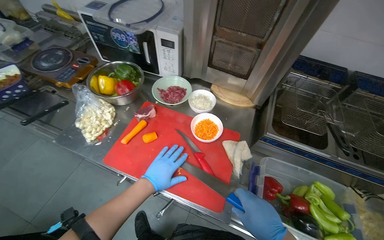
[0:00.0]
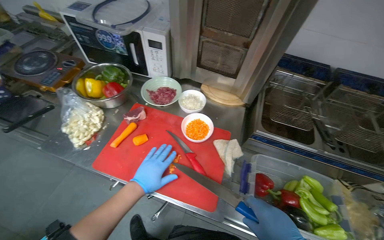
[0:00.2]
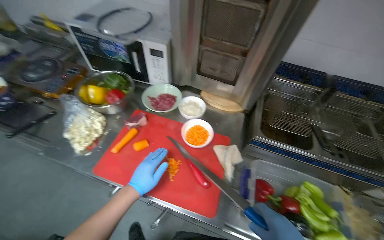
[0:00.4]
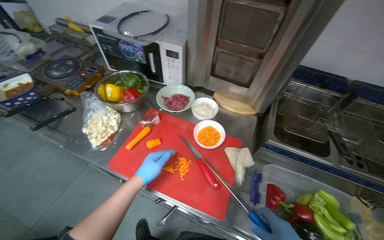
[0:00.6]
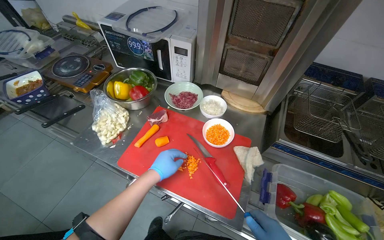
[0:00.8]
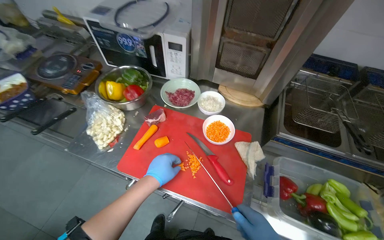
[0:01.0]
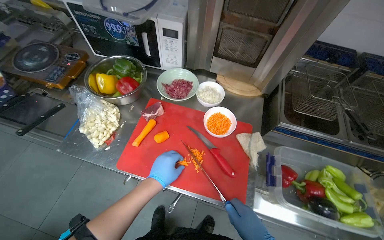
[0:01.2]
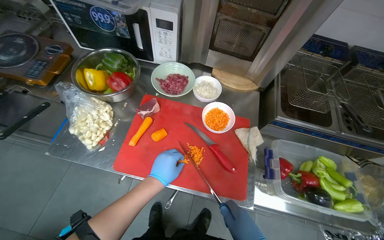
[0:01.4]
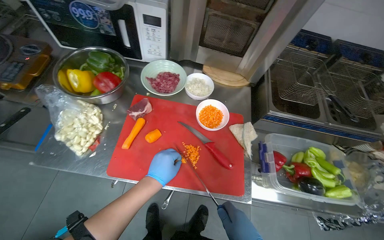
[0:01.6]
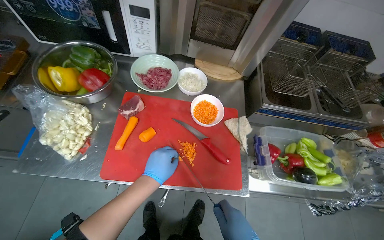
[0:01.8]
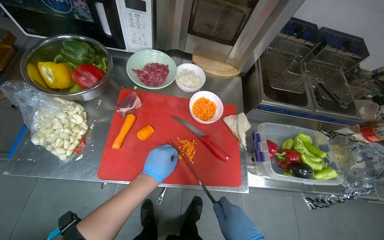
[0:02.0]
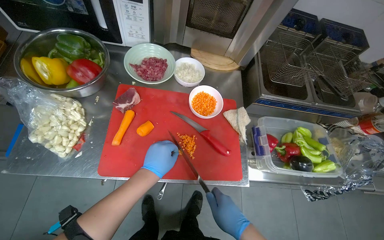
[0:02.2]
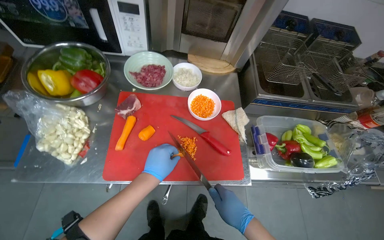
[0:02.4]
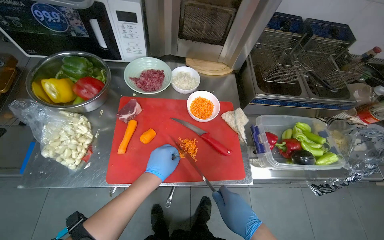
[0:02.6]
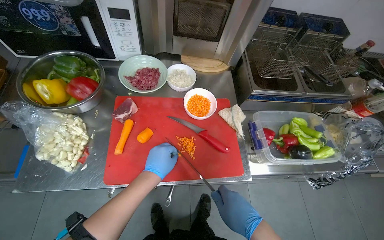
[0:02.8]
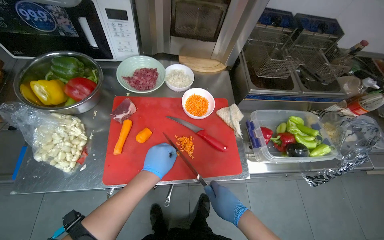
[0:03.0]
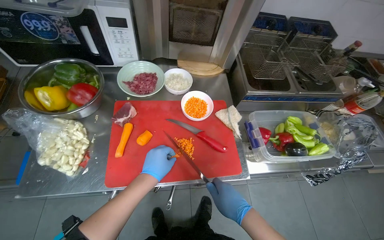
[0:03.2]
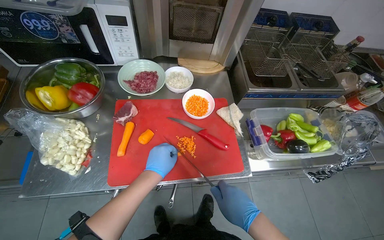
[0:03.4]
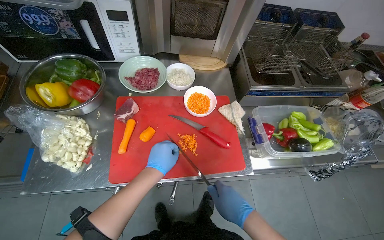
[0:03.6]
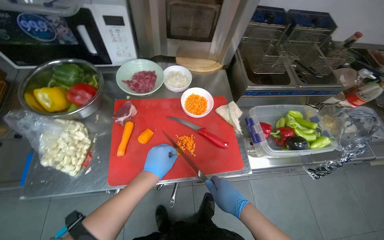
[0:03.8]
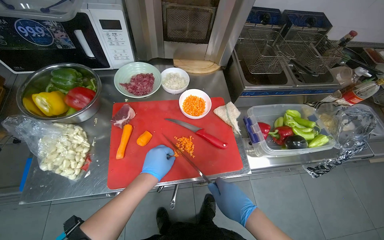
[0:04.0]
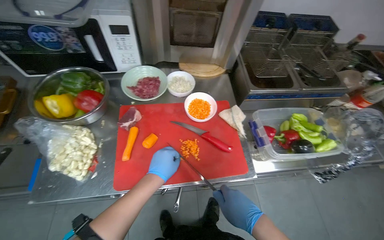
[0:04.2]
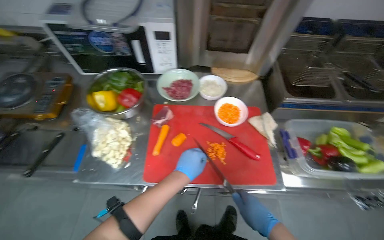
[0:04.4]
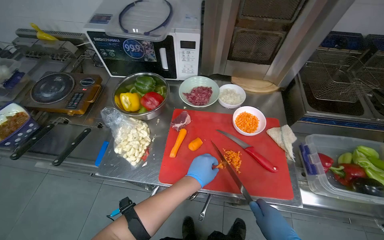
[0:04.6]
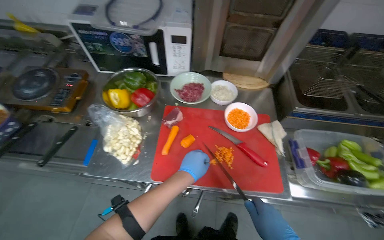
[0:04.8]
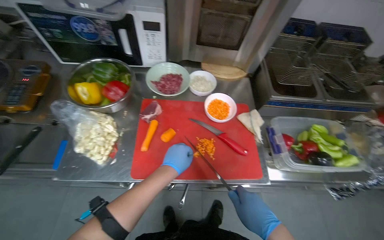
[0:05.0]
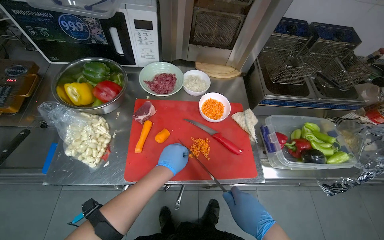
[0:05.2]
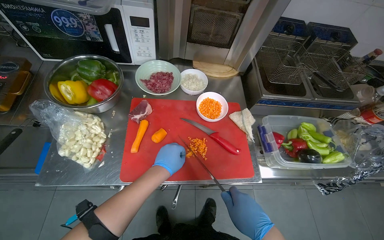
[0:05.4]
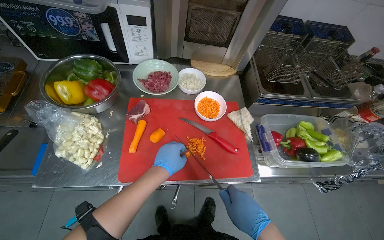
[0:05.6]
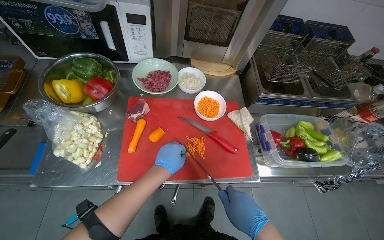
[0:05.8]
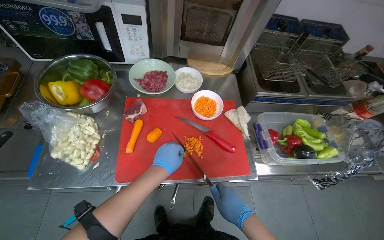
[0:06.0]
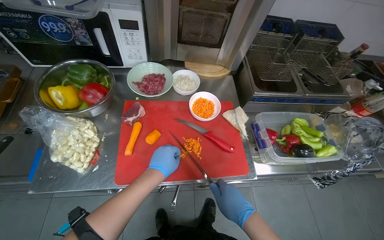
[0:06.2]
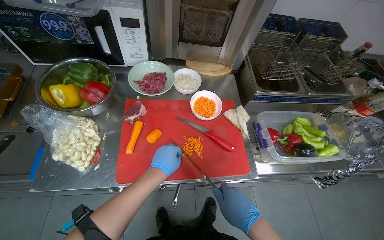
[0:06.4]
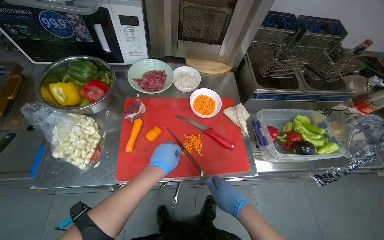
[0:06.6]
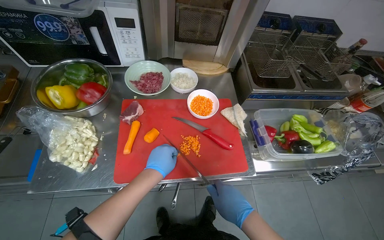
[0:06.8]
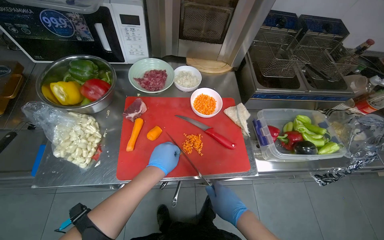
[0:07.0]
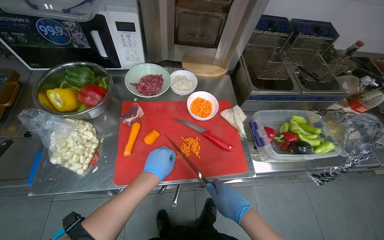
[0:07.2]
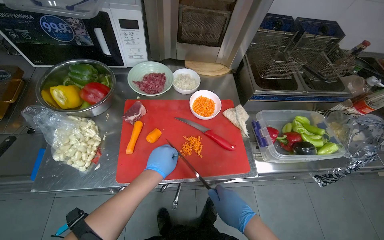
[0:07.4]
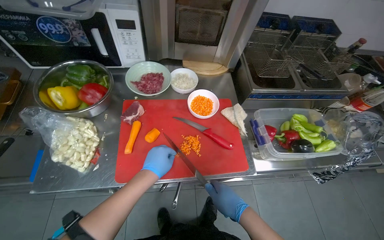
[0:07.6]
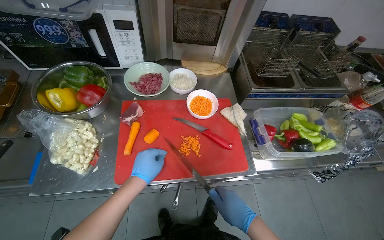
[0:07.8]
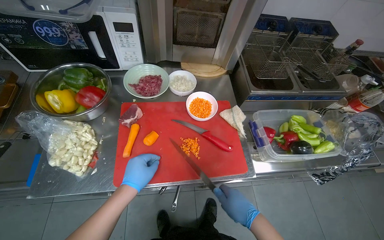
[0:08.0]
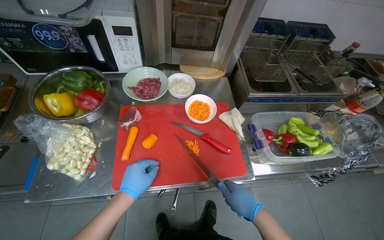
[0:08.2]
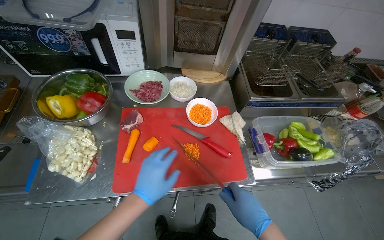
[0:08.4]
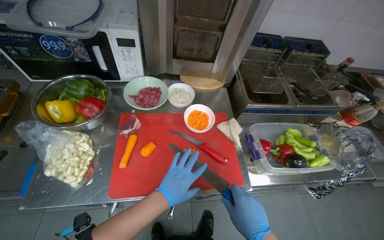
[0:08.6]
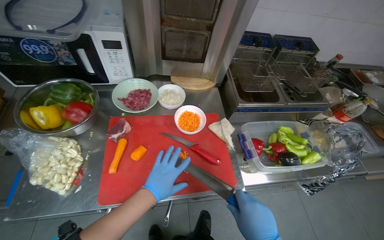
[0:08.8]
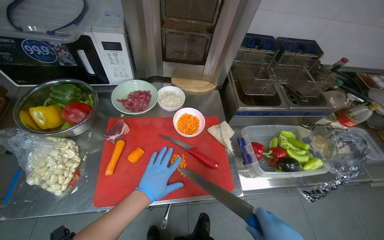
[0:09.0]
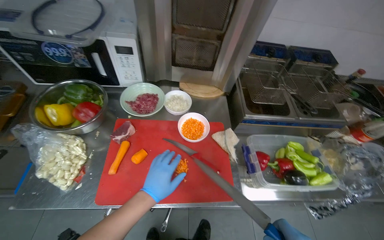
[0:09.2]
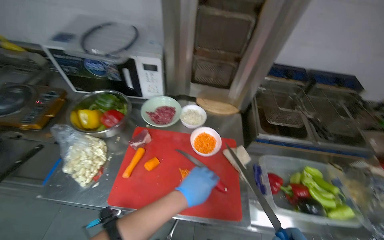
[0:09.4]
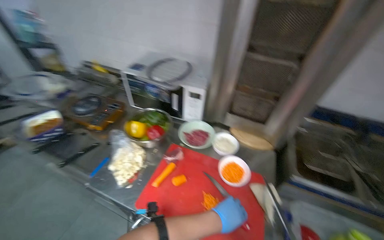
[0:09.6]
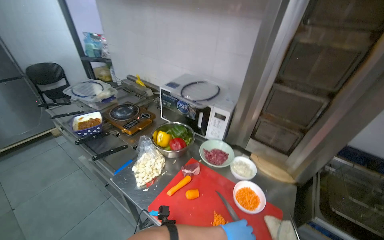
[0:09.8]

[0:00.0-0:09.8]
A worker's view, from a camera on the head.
Job: preparing food.
The whole recording: Chopping carrots into small pieces. The worker chops carrots into small pieces on a red cutting board and transfers them to a bowl.
0:02.8 to 0:04.2: The hands are busy where they are.
0:05.6 to 0:08.4: The hands make small movements and keep their place.
0:08.4 to 0:09.8: The wearer looks roughly 40 degrees further to the left. The camera pitches upward, by some 25 degrees.

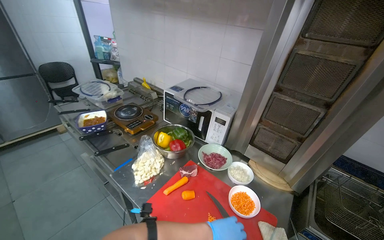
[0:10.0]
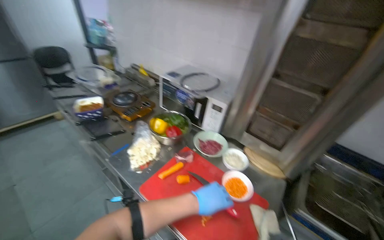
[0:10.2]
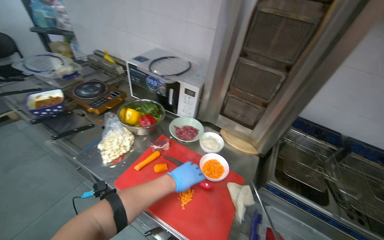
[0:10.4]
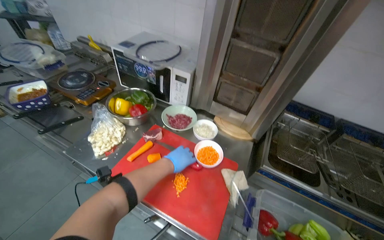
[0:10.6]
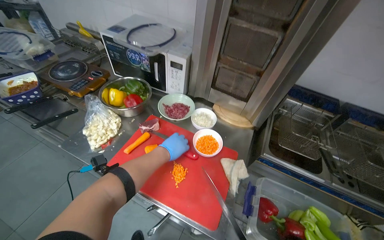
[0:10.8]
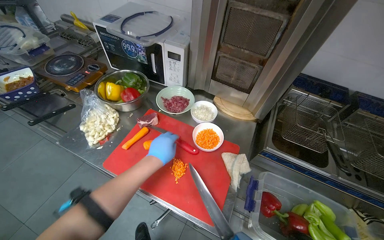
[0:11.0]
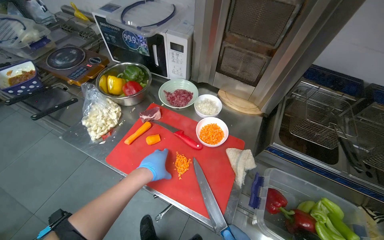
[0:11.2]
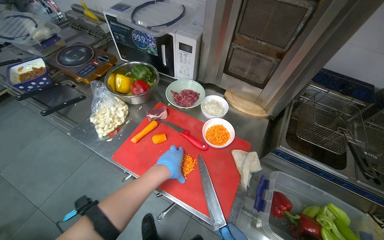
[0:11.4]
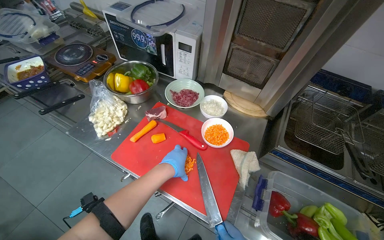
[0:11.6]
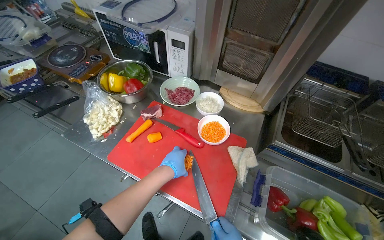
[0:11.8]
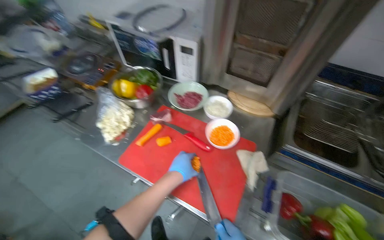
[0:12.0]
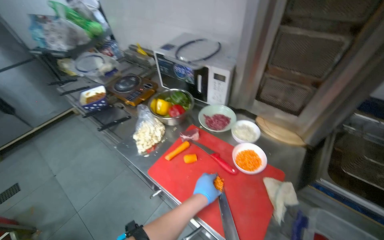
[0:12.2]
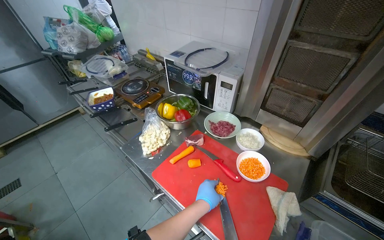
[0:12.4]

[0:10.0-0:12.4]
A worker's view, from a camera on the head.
Job: preparing food.
The whole recording: Chopping carrots into small pieces. The worker chops carrots into small pieces on a red cutting board and transfers them to a bowl.
0:10.0 to 0:11.2: The view tilts roughly 25 degrees downward.

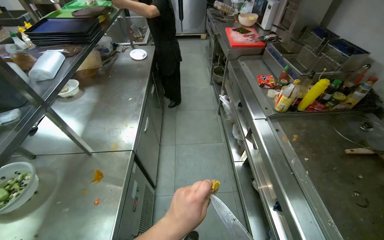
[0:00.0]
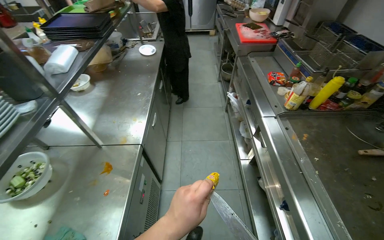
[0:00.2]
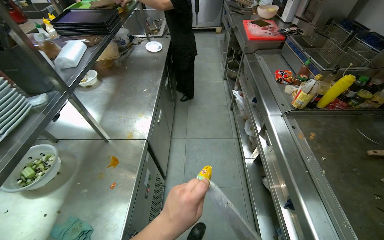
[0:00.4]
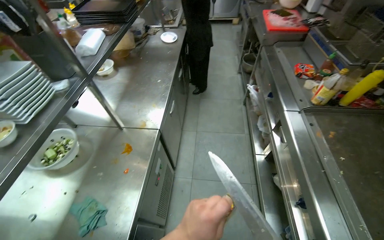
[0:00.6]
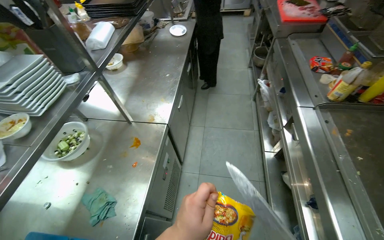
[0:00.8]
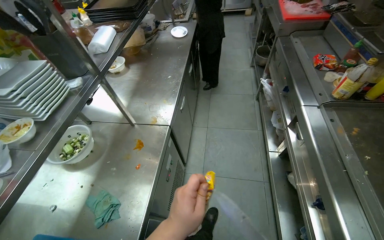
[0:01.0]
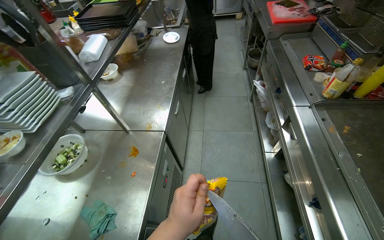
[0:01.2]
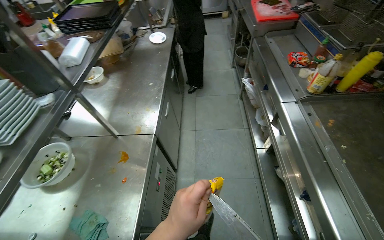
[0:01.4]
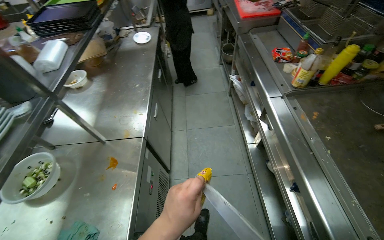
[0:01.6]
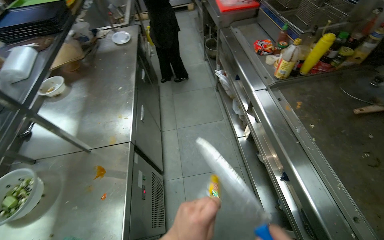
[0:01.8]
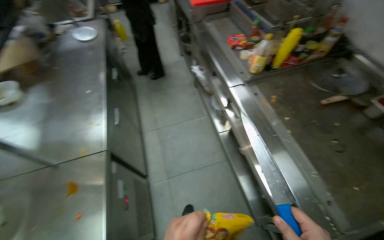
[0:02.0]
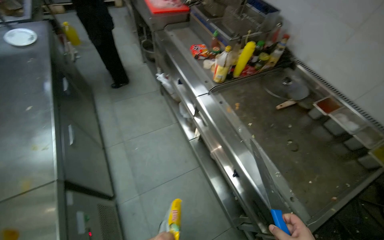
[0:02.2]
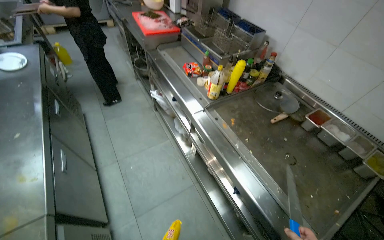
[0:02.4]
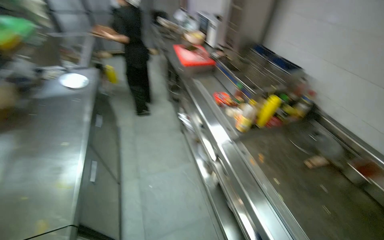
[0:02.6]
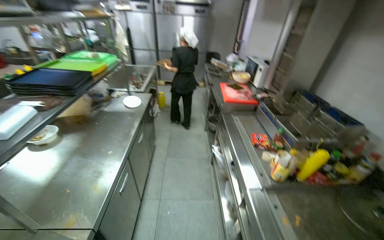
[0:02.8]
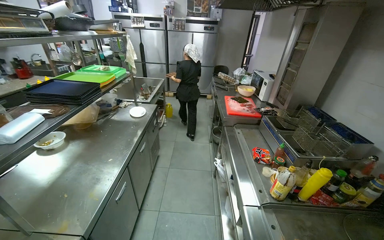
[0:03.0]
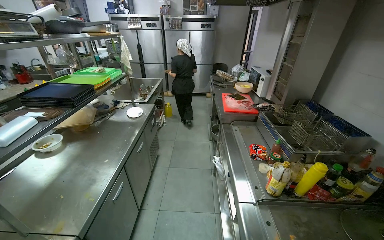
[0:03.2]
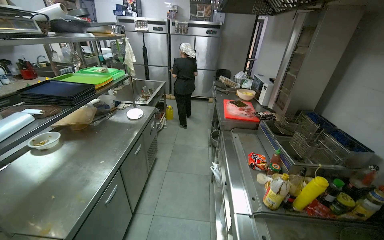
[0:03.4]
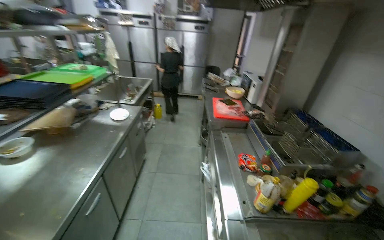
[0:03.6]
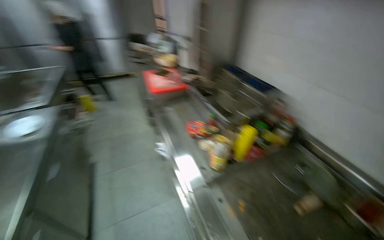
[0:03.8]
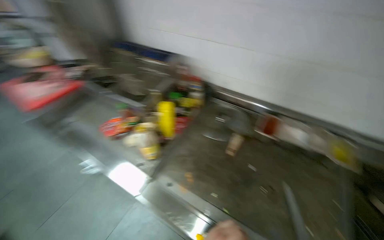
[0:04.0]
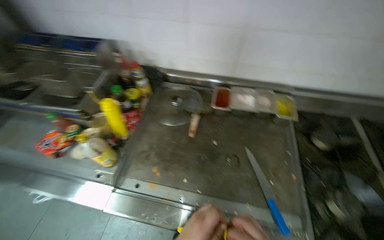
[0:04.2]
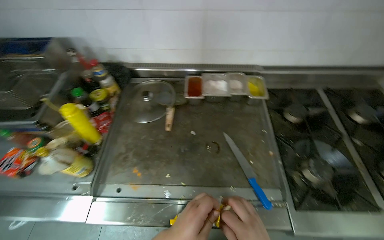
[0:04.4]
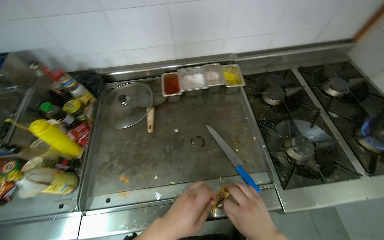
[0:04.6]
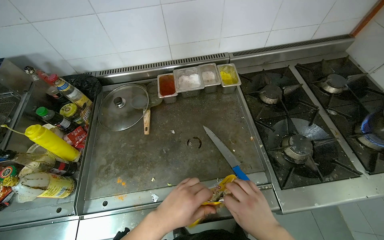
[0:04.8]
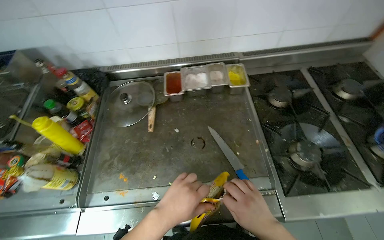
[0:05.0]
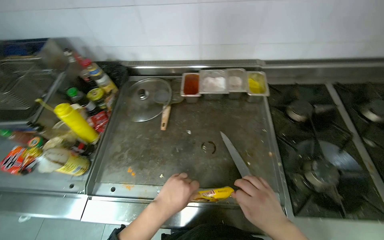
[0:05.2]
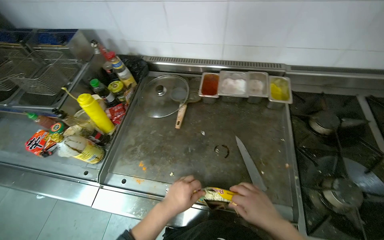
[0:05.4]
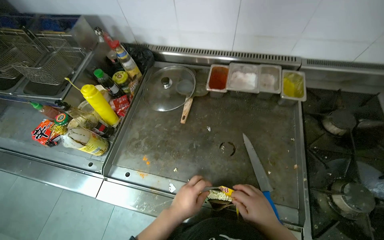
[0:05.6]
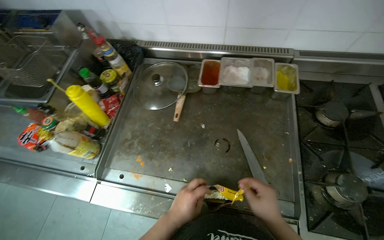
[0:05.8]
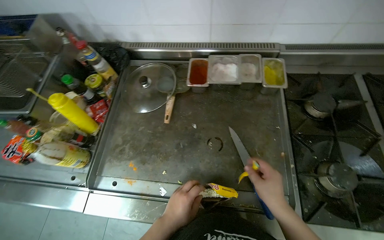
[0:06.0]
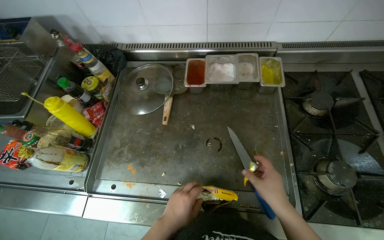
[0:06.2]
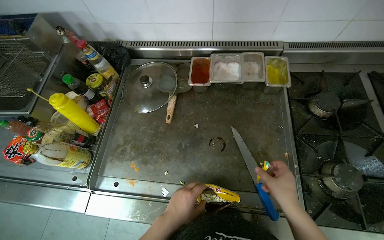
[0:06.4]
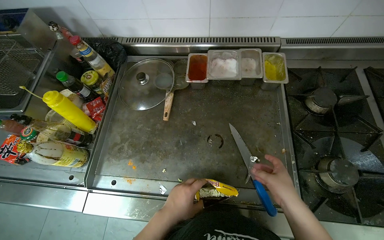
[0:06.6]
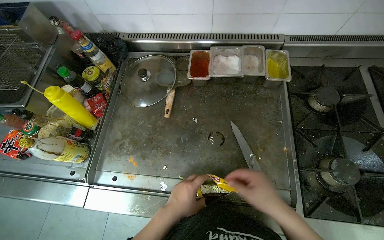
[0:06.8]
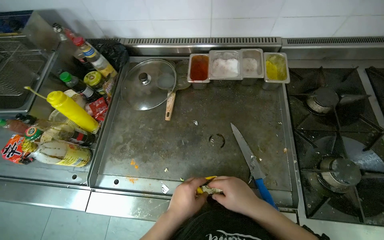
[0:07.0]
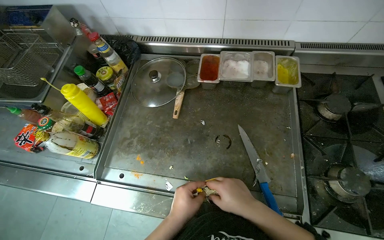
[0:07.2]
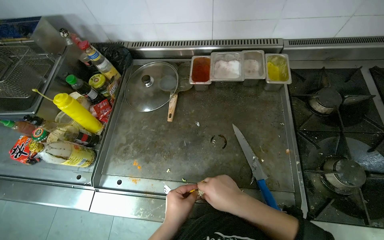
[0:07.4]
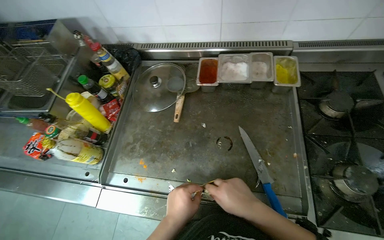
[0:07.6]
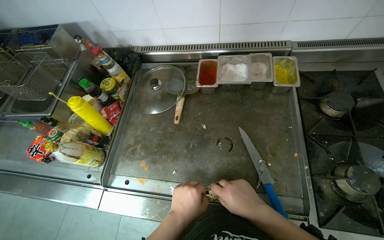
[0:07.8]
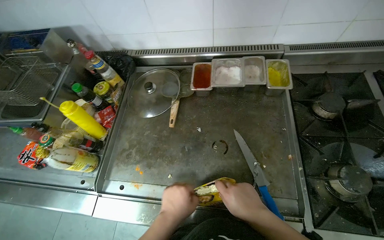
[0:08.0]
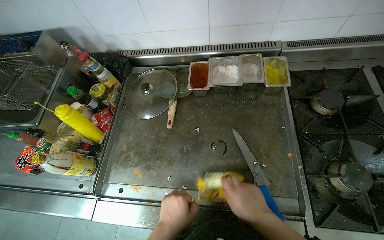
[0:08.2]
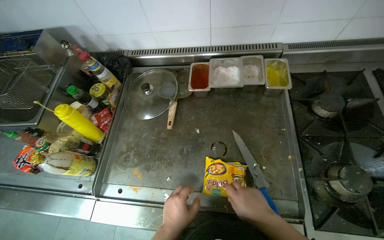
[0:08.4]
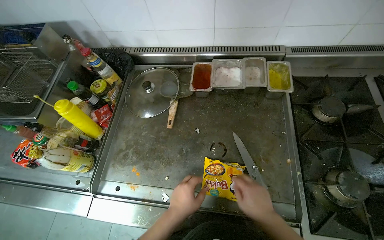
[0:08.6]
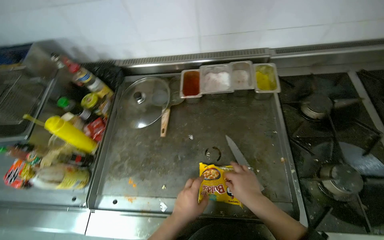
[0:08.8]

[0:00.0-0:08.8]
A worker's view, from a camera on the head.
Job: preparing food.
The whole recording: Opening instant noodle packet. The worker opens a packet of instant noodles using a knife and their hands.
0:01.4 to 0:03.0: The view tips upward by roughly 25 degrees.
0:03.0 to 0:04.4: The head rotates some 90 degrees to the right. The wearer looks about 25 degrees further downward.
0:05.8 to 0:07.4: The right hand is displaced to the left by roughly 10 cm.
